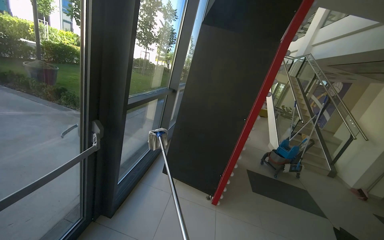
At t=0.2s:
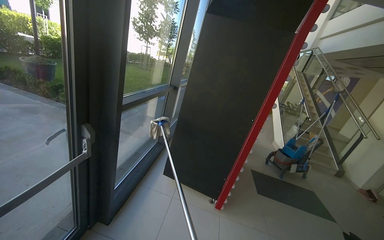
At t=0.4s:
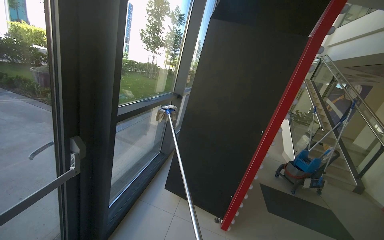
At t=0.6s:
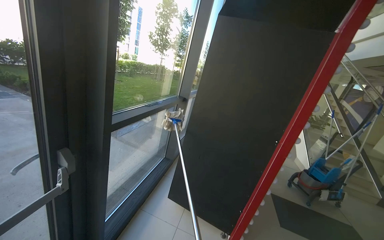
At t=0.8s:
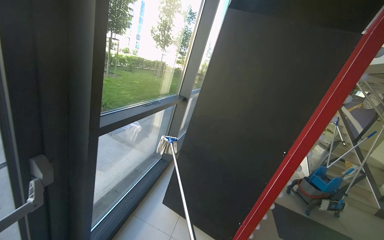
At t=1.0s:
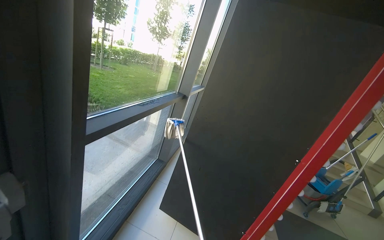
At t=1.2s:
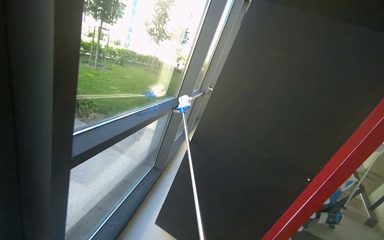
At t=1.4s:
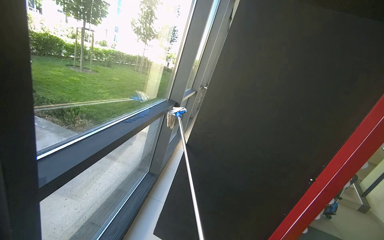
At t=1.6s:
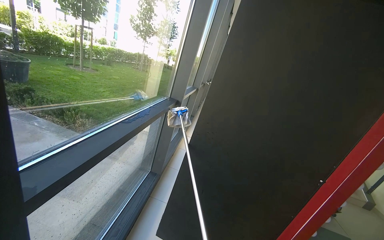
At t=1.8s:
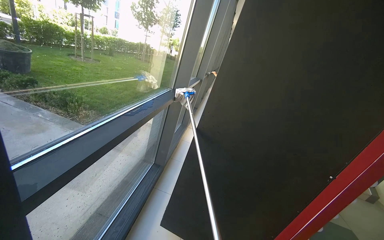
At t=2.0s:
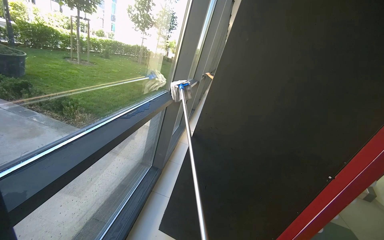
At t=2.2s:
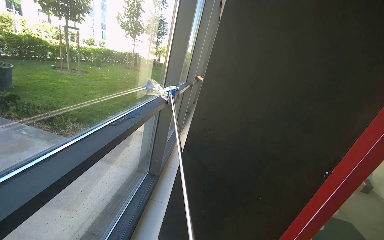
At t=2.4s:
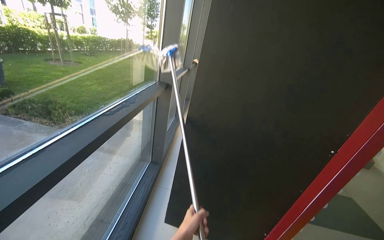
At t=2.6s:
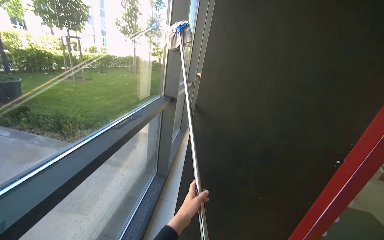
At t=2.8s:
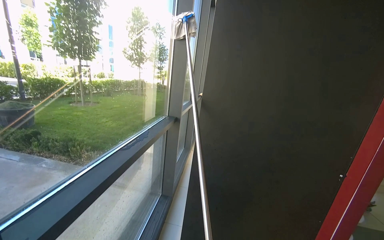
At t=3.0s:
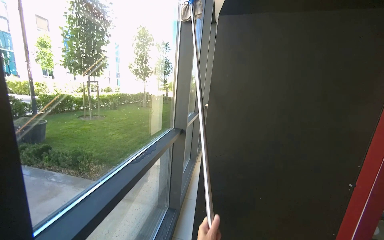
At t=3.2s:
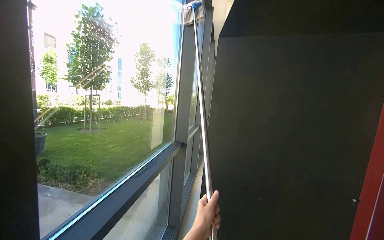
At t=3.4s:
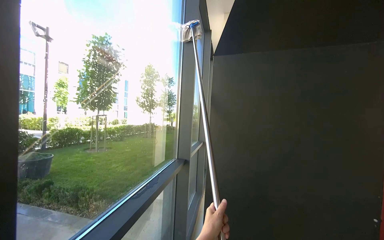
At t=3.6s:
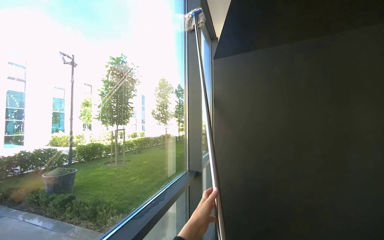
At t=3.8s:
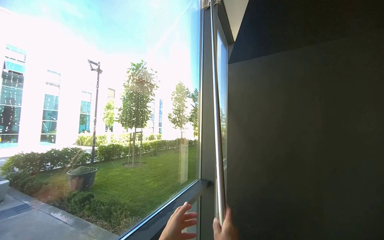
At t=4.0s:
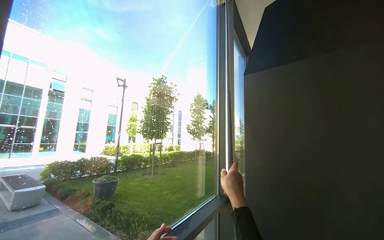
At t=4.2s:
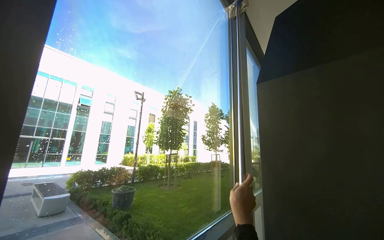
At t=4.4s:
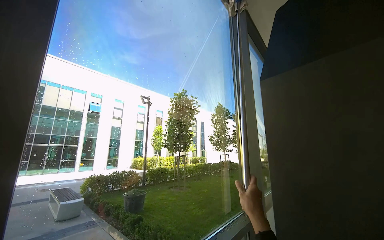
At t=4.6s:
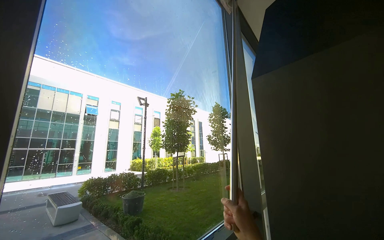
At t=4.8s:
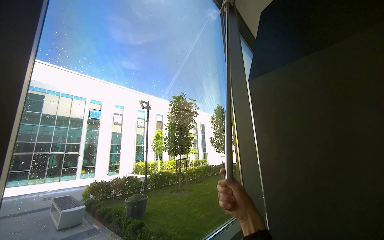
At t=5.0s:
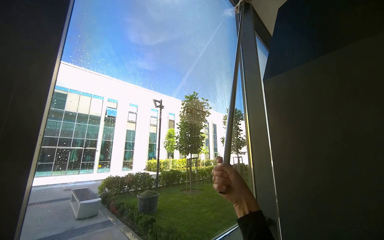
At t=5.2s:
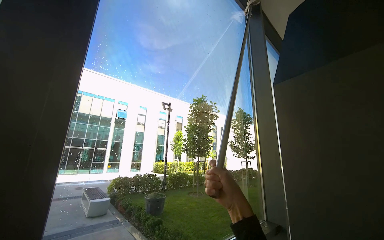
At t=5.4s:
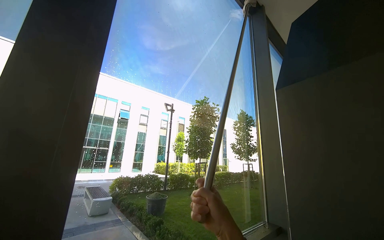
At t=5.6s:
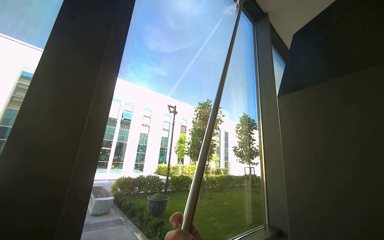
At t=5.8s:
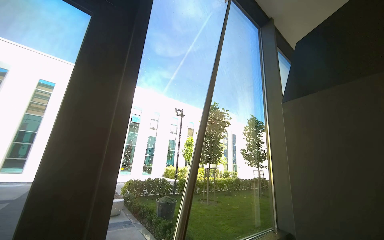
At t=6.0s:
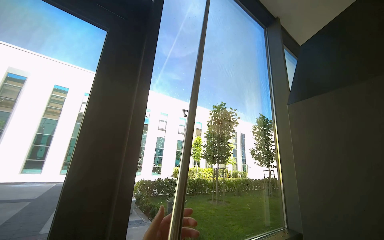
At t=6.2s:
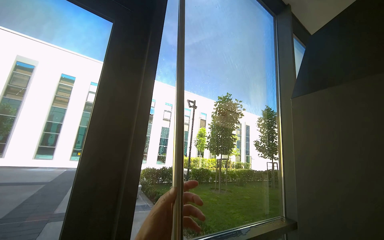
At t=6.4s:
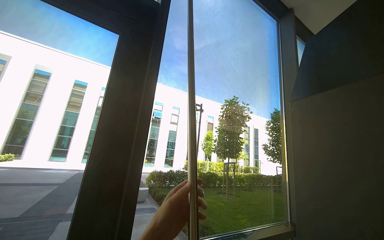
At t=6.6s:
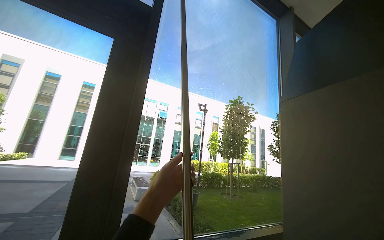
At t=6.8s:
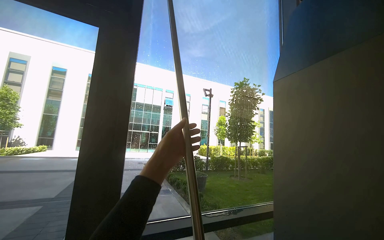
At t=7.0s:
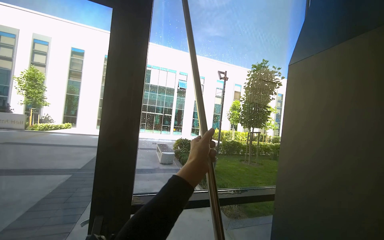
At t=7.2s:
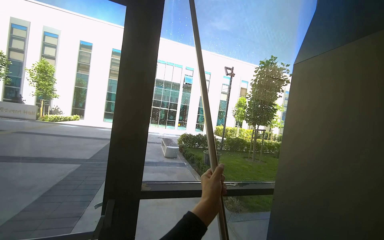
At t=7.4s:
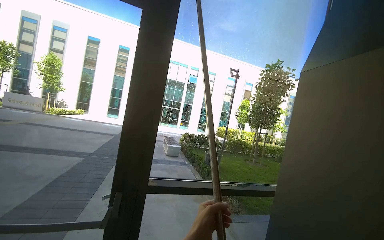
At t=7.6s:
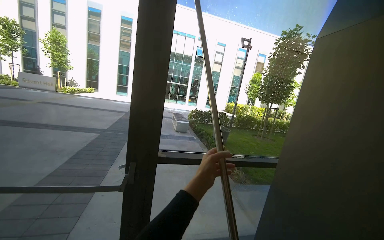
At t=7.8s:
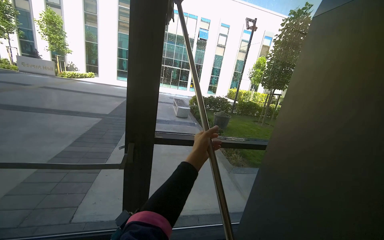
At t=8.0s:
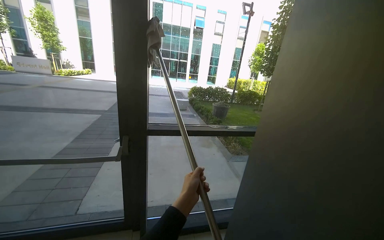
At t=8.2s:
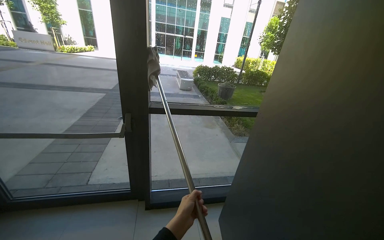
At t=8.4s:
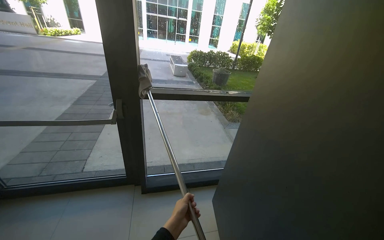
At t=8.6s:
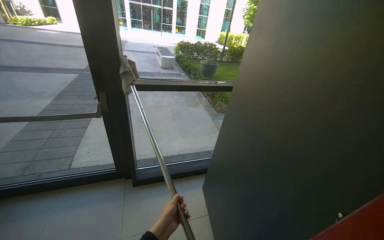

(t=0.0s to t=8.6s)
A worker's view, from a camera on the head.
Job: cleaning windows.
The whole recording: Wiping large glass windows. The worker uses an extendable mop to wipe large glass windows.
t=0.0s - t=1.4s: The head travels roughly 80 cm.
t=2.8s - t=4.4s: The camera is aimed some 30 degrees further to the left. The view tilts some 30 degrees upward.
t=5.8s - t=7.2s: The view swings some 20 degrees to the left. The view tilts some 15 degrees downward.
t=7.2s - t=8.6s: The view tips downward by roughly 35 degrees. The right hand travels down the picture by some 40 cm.

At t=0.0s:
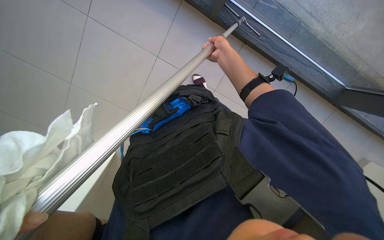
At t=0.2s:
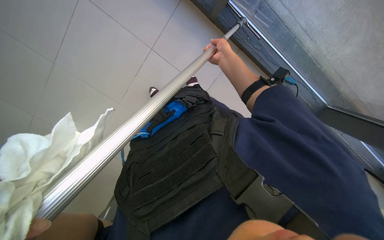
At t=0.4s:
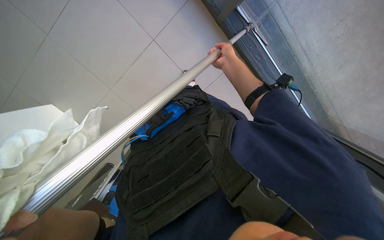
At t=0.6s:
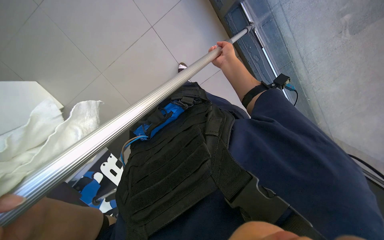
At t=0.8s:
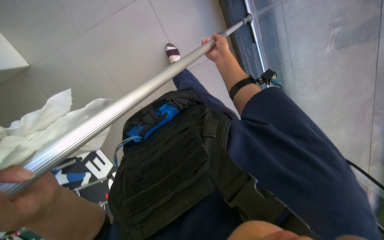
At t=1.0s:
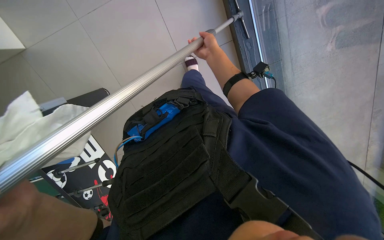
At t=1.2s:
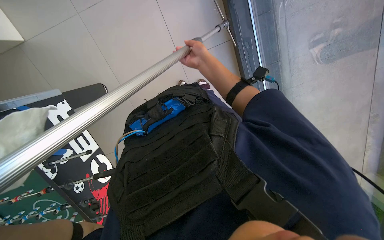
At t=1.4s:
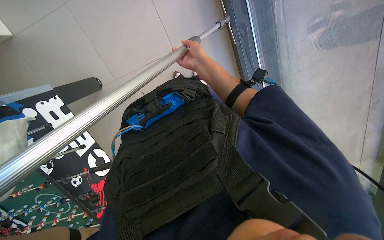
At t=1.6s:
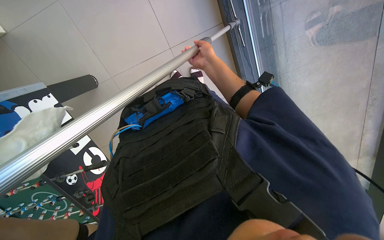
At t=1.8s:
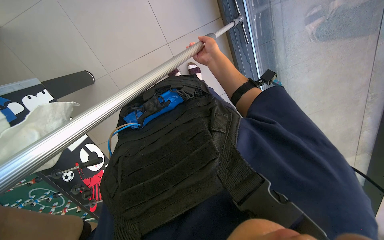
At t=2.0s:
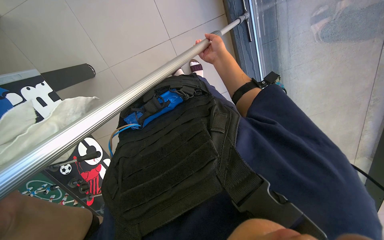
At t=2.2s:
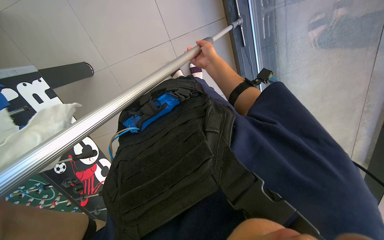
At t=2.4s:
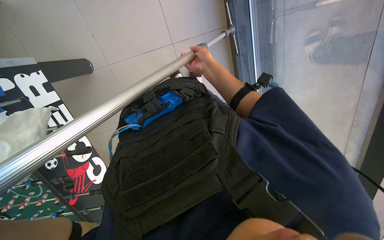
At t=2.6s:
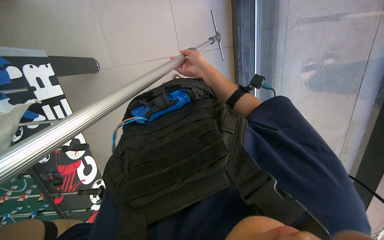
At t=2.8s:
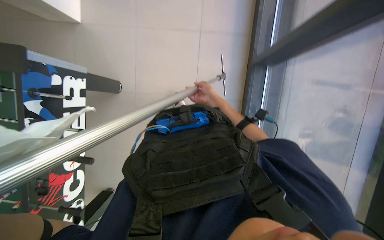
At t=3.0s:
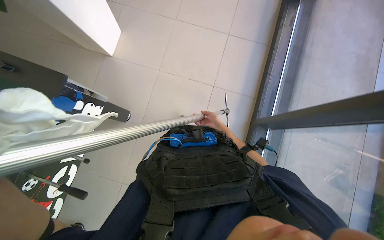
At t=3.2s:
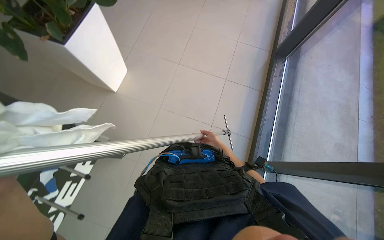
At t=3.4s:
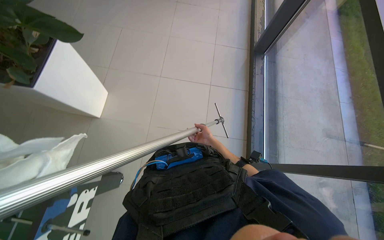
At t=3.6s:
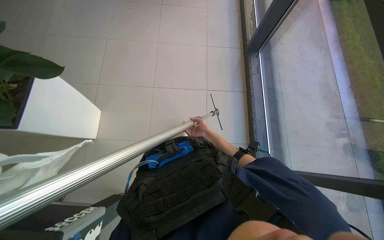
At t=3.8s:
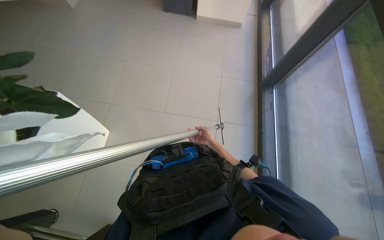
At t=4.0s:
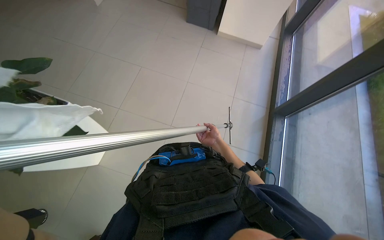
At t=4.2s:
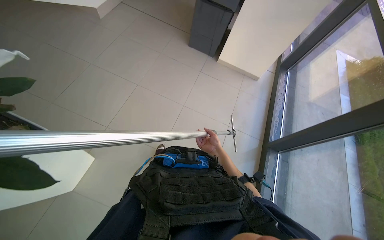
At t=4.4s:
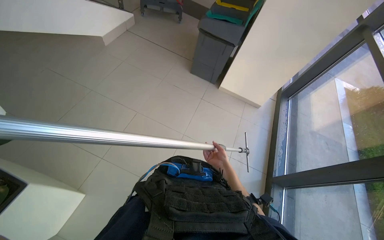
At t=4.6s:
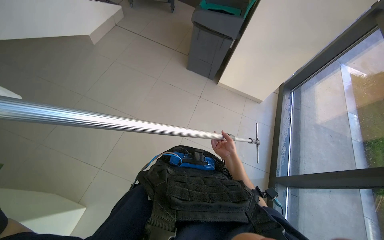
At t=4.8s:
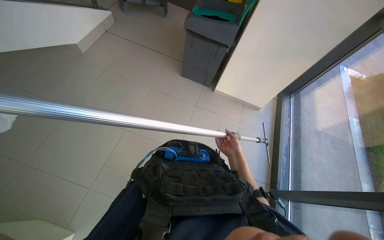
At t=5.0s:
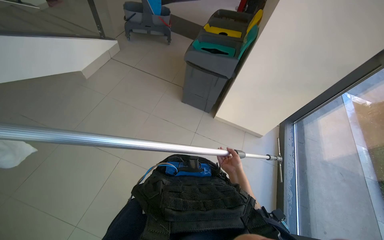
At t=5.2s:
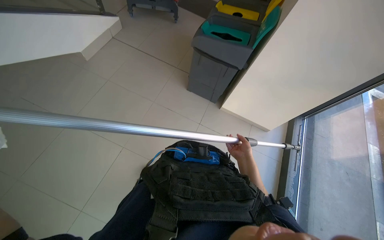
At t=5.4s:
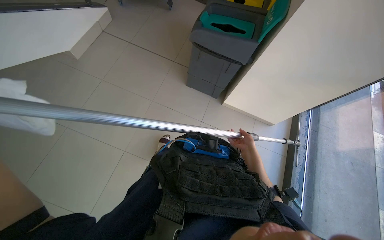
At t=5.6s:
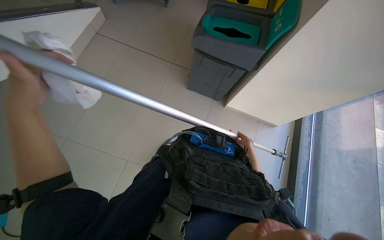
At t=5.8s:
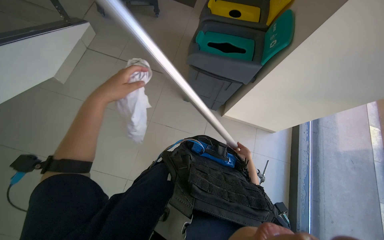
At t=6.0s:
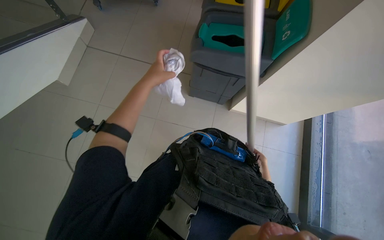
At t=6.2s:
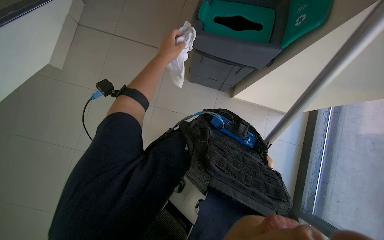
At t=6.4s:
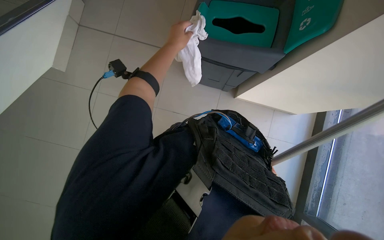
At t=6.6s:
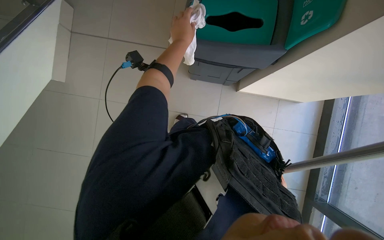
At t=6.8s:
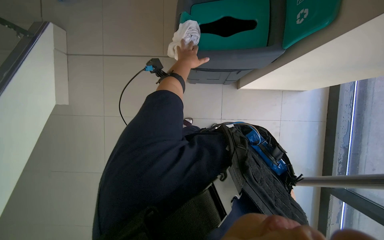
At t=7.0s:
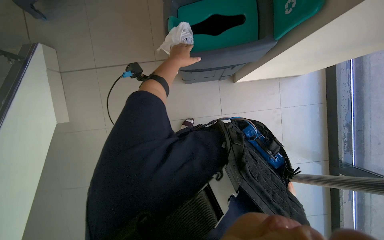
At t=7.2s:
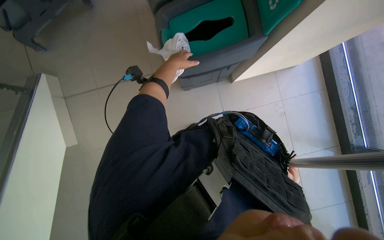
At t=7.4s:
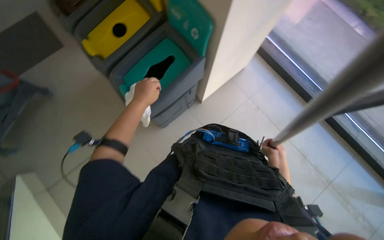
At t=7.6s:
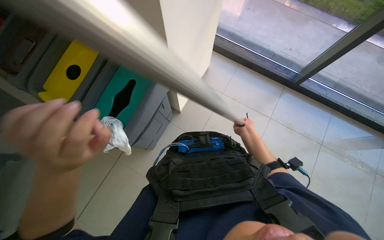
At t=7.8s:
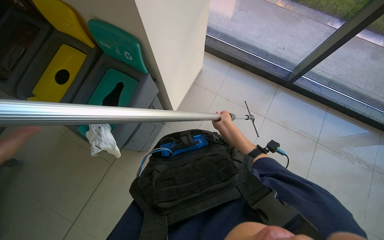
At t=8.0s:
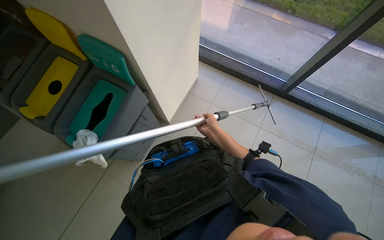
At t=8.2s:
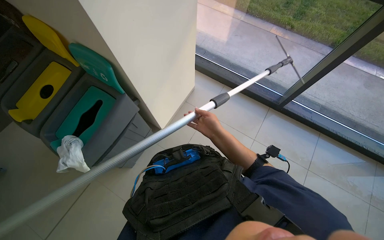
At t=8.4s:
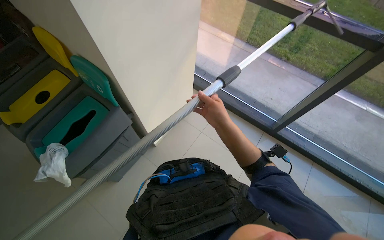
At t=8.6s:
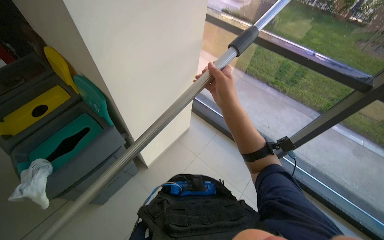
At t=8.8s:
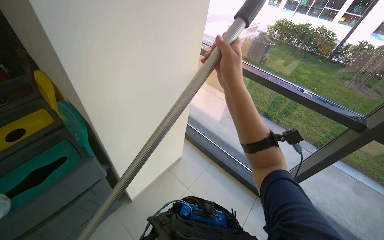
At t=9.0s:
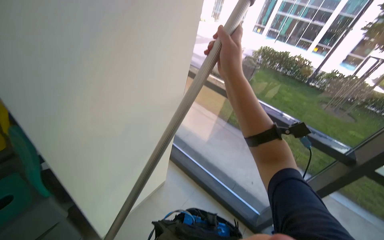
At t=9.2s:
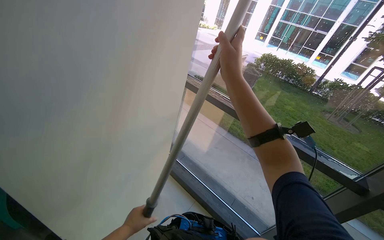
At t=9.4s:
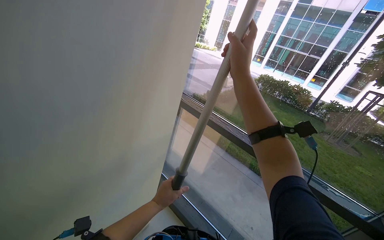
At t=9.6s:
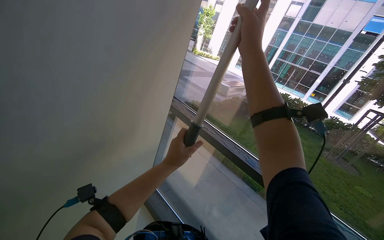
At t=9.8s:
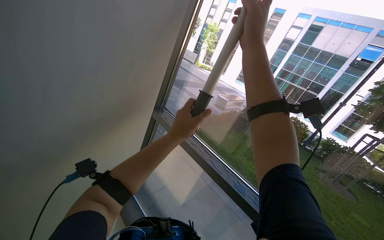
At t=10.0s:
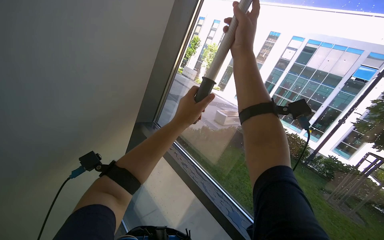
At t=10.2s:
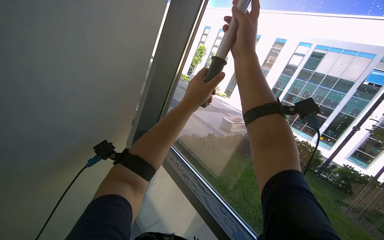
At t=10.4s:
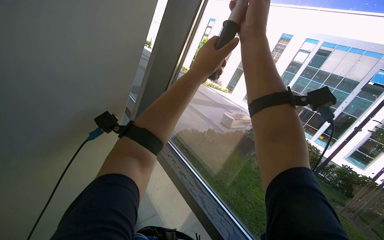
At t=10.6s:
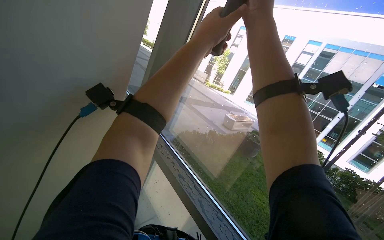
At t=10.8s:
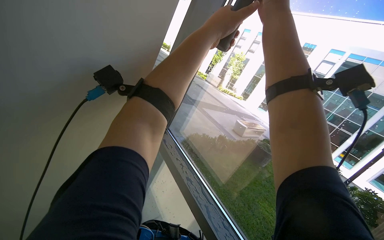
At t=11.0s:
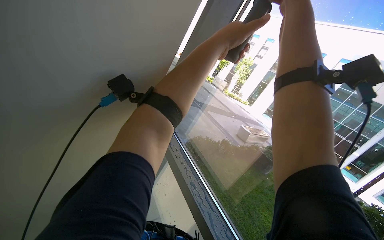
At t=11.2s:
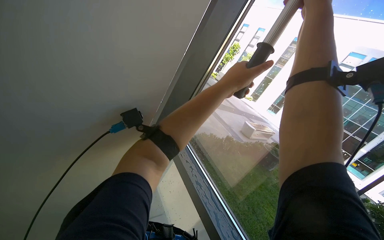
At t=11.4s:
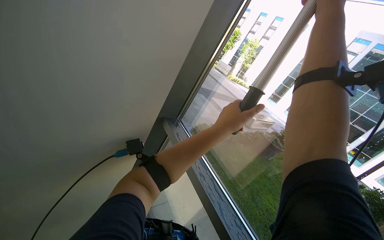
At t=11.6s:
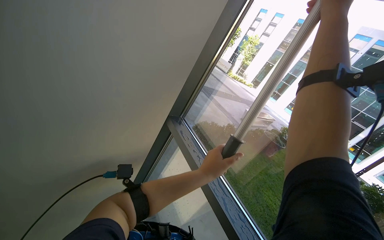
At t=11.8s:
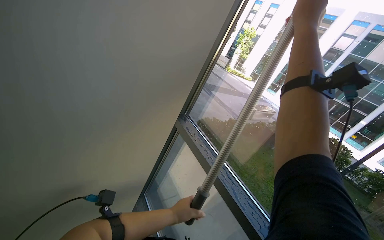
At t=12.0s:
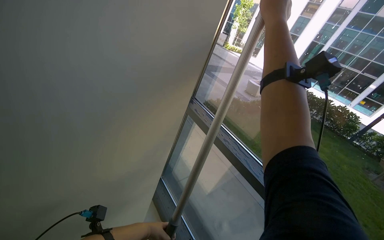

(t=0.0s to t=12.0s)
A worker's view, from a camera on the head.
Job: cleaning windows.
The whole recording: Cleaning building windows. The worker cleans large building windows using a pole with a squeegee and wipes the window frames with a cloth.
t=0.0s - t=1.6s: The wearer looks approximately 15 degrees further downward.
t=1.6s - t=3.0s: The view tips upward by about 35 degrees. The scene turns about 30 degrees clockwise in the picture.
t=3.0s - t=4.4s: The view tips upward by approximately 35 degrees.
t=4.4s - t=6.0s: The head travels roughly 80 cm.
t=6.0s - t=7.6s: The scene turns about 70 degrees counterclockwise in the picture.
t=7.6s - t=9.0s: The wearer looks roughly 35 degrees further upward.
t=10.4s - t=12.0s: The left hand is displaced down the picture and to the left by approximately 60 cm.
